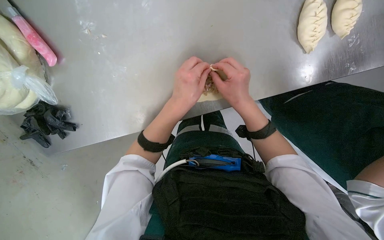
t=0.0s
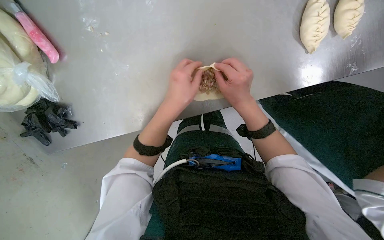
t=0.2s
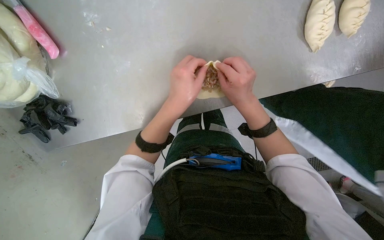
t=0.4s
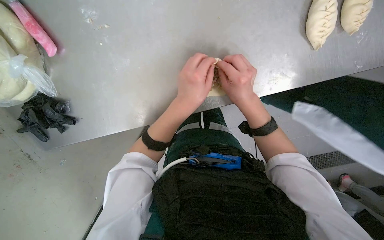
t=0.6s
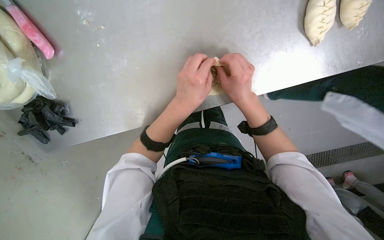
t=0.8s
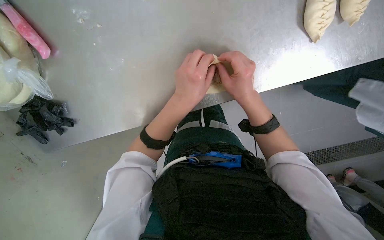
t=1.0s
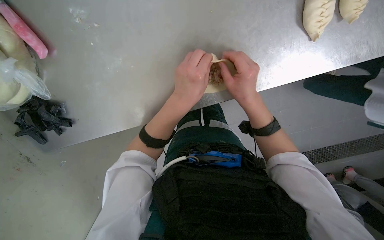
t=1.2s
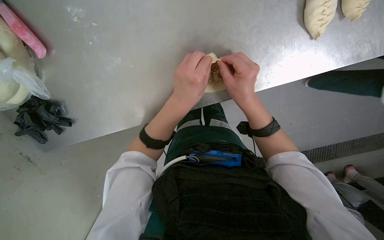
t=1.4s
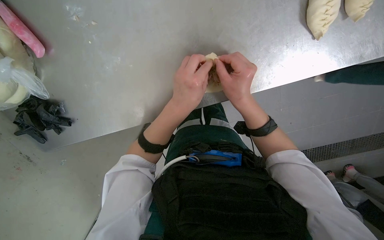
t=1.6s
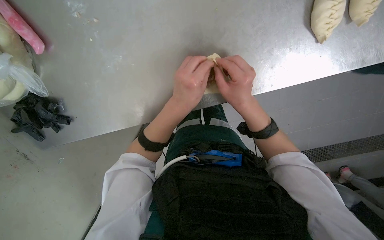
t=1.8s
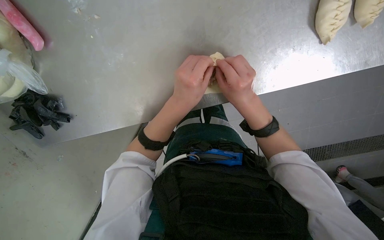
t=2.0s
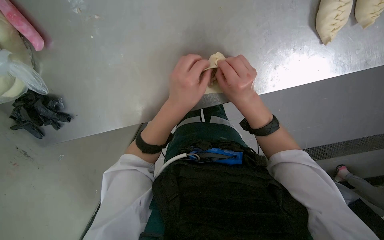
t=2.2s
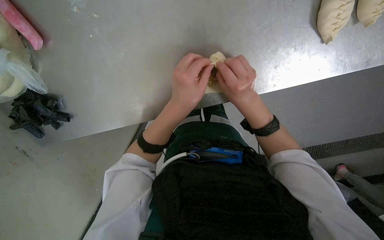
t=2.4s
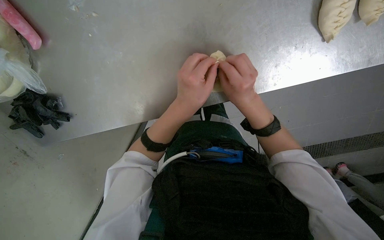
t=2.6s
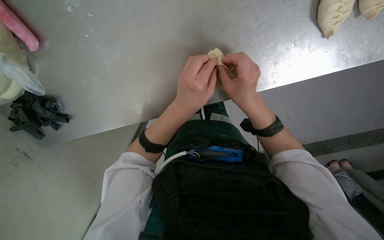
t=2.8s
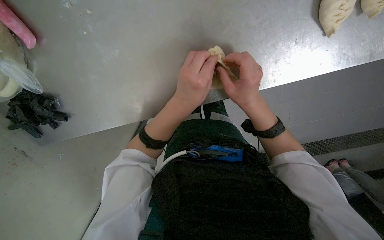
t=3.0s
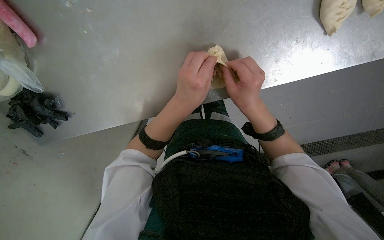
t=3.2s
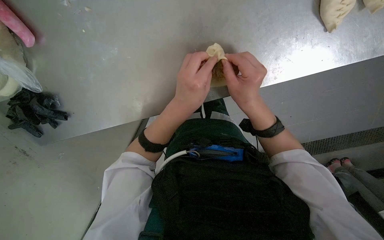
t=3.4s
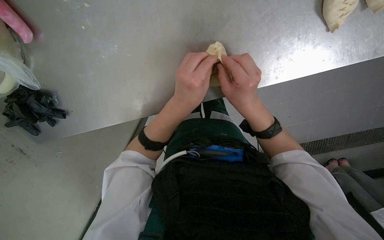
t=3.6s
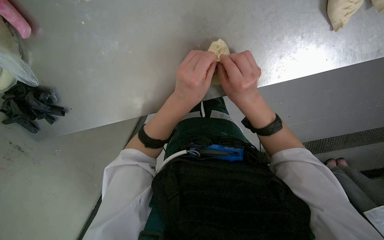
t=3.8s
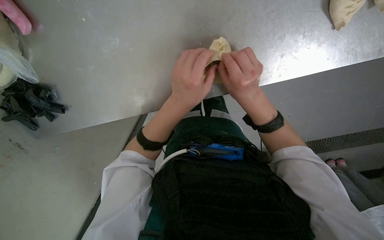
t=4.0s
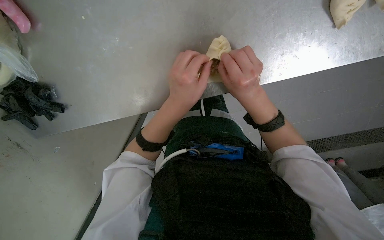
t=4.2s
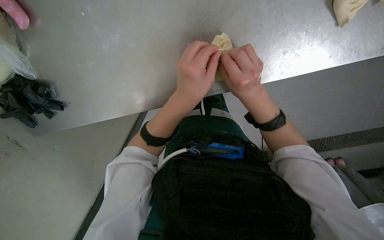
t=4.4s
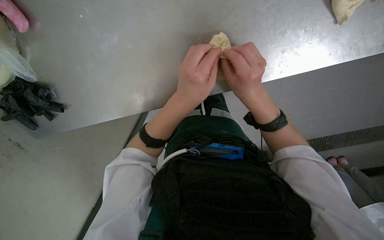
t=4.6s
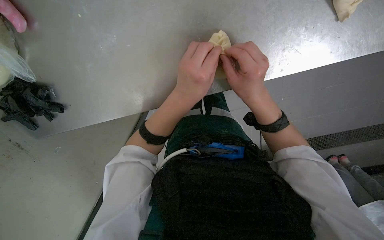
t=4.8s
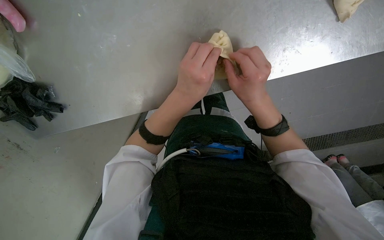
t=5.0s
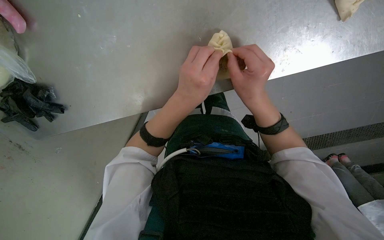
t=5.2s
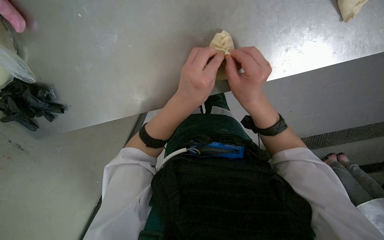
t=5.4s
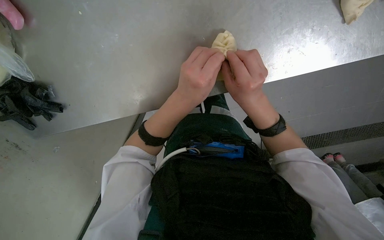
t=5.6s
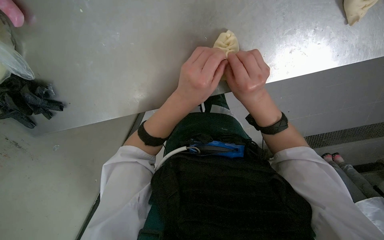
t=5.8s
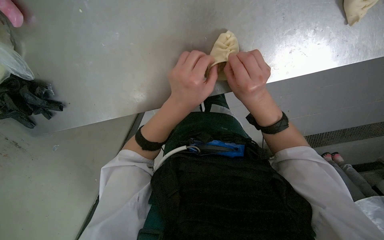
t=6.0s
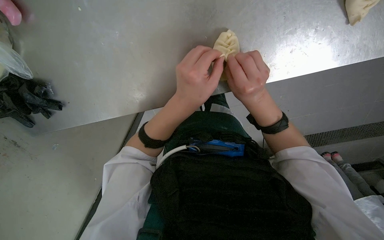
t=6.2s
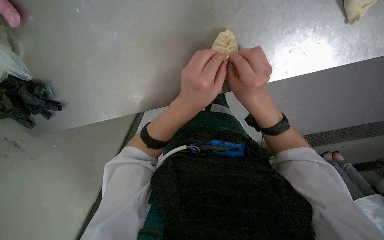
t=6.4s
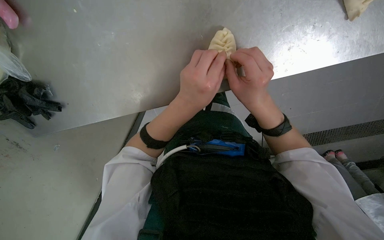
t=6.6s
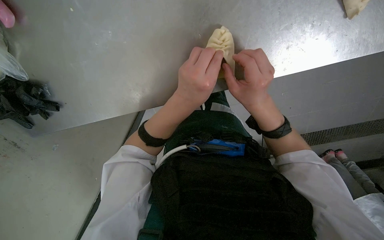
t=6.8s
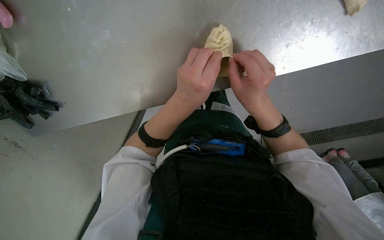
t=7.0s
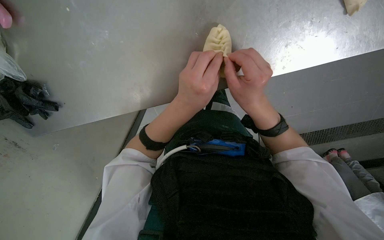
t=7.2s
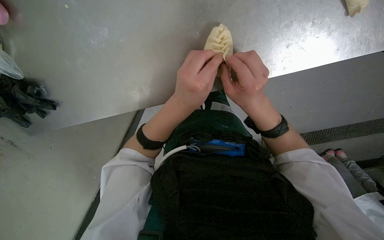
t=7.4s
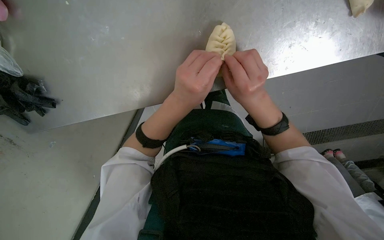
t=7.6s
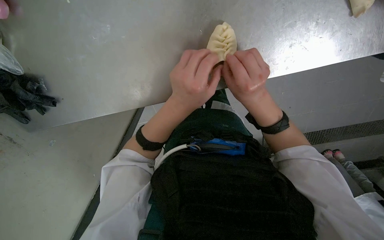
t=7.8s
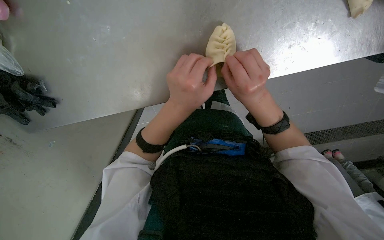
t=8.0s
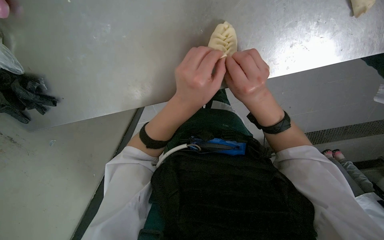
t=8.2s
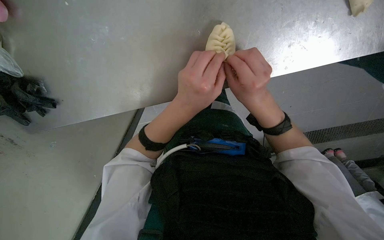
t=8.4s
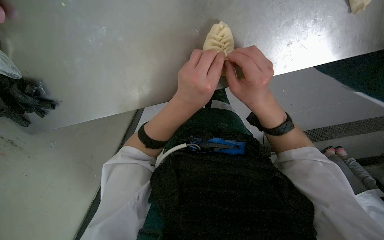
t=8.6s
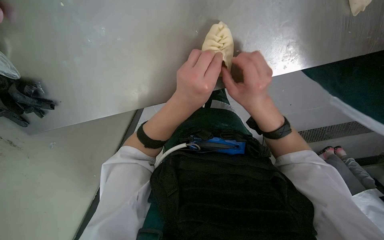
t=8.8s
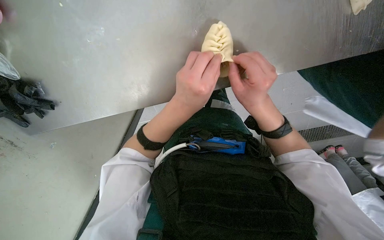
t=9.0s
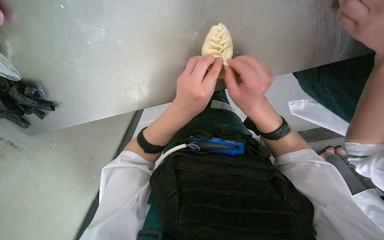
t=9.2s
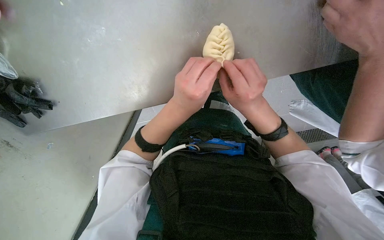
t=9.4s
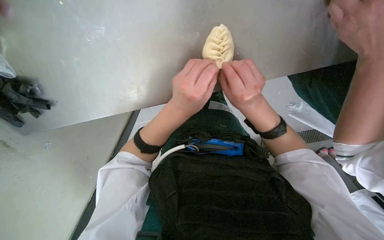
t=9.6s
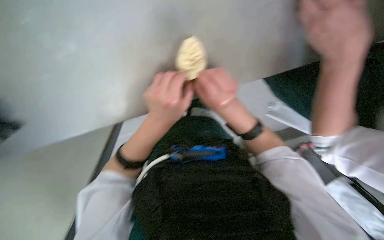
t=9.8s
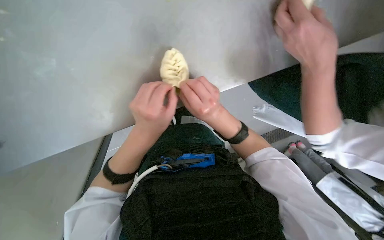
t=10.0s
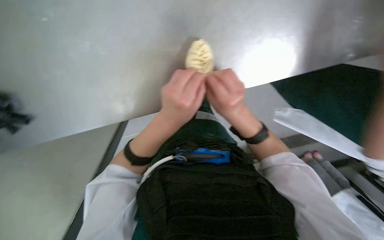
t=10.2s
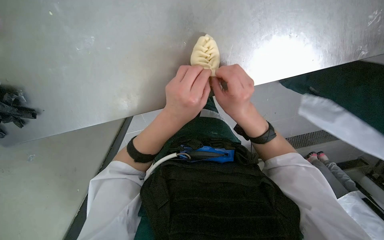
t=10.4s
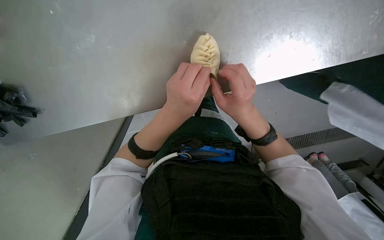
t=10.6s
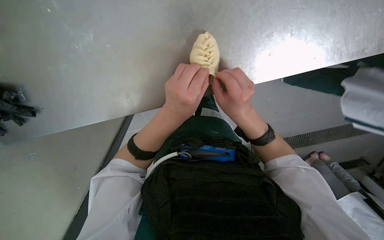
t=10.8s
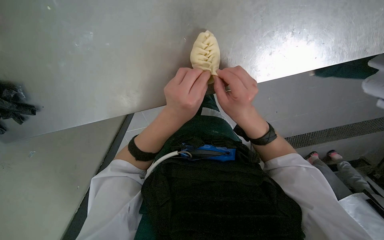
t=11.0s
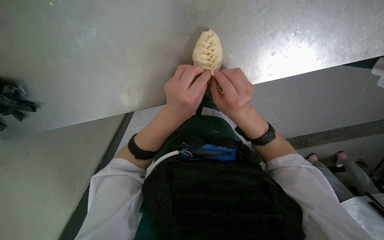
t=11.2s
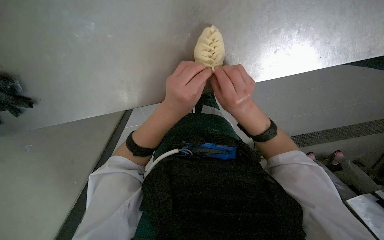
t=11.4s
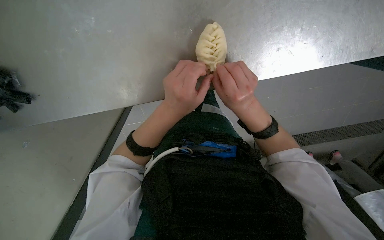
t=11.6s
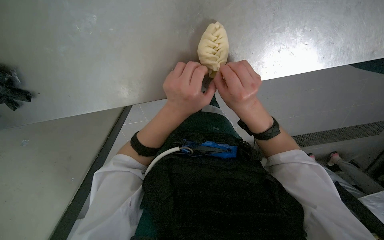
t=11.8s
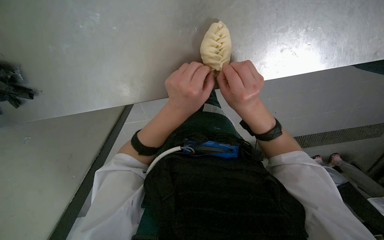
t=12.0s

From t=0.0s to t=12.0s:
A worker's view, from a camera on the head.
Job: preparing food.
The whole recording: Sealing meat-filled dumplings. The worker continues sealing meat-filled dough circles, pinching the edges to form a braided pattern.
From t=0.0s to t=9.0s: The hands make small movements and keep their place.
From t=9.0s to t=10.4s: The right hand moves about 10 cm farther from the camera and comes back.
From t=10.4s to t=12.0s: The hands work in one place, with small movements.

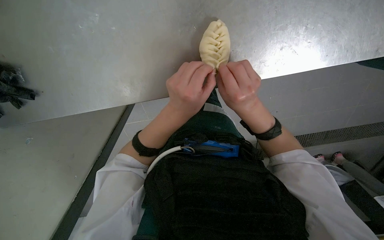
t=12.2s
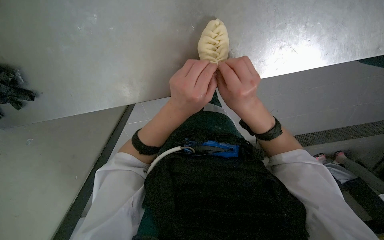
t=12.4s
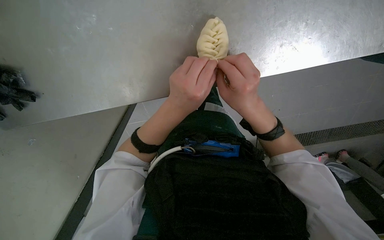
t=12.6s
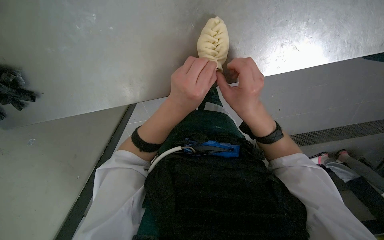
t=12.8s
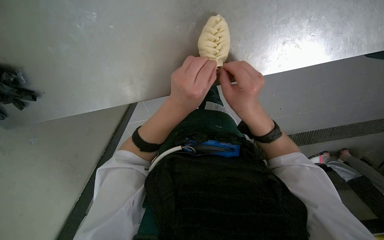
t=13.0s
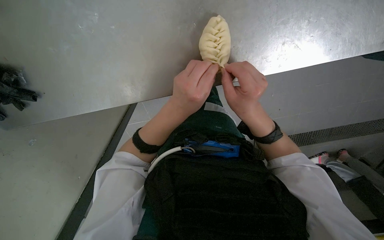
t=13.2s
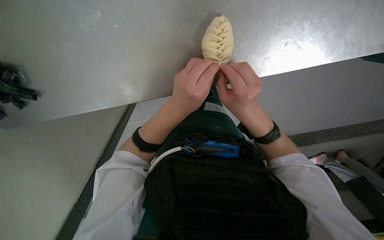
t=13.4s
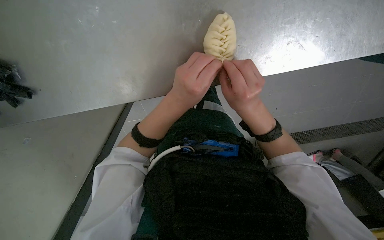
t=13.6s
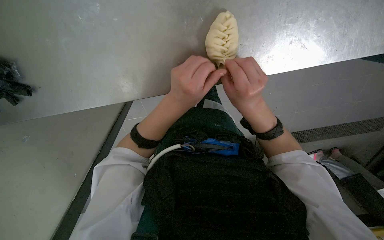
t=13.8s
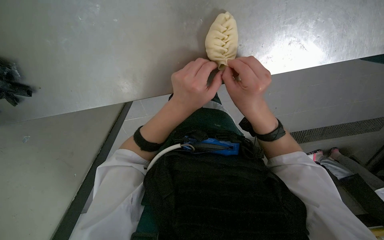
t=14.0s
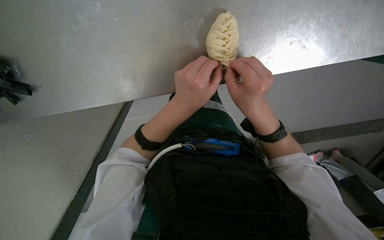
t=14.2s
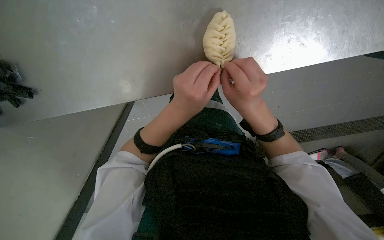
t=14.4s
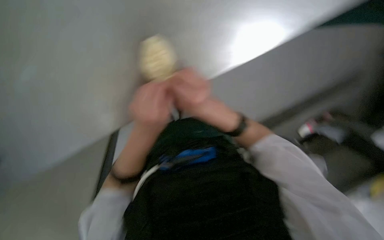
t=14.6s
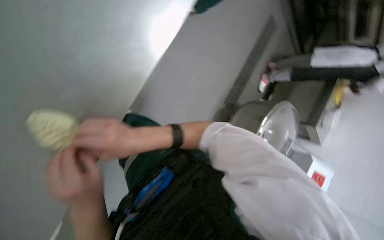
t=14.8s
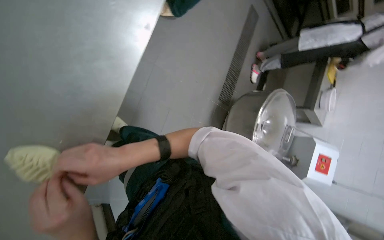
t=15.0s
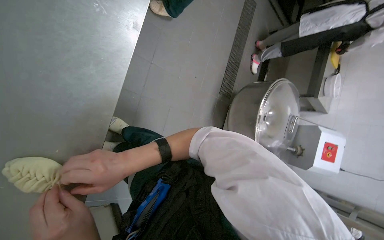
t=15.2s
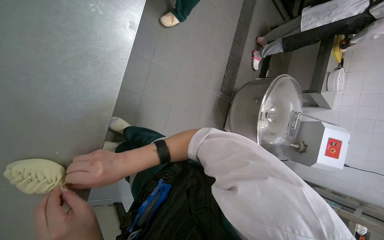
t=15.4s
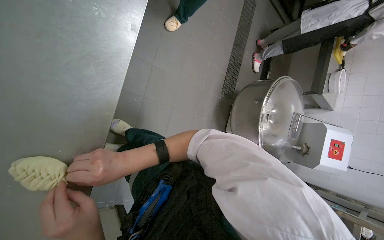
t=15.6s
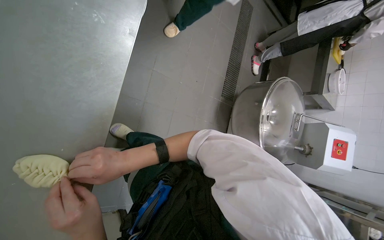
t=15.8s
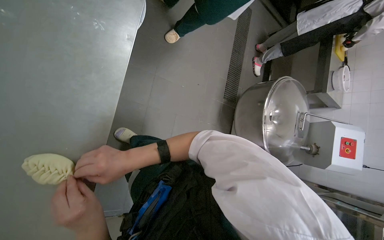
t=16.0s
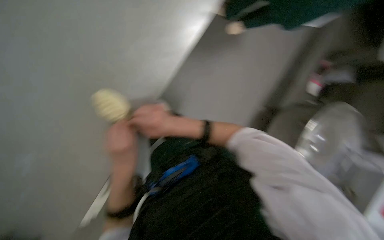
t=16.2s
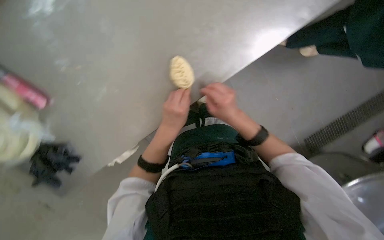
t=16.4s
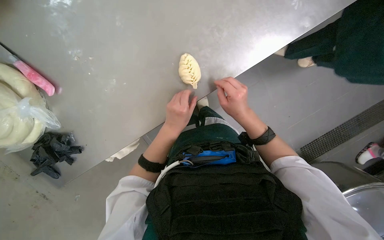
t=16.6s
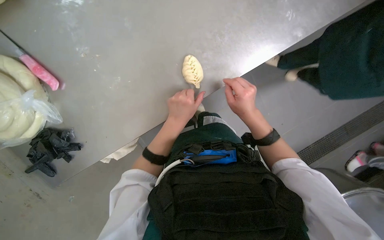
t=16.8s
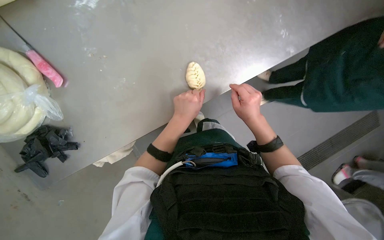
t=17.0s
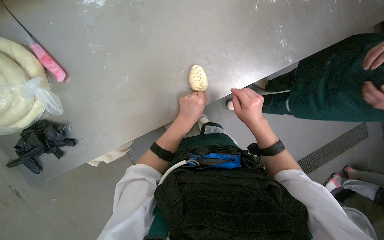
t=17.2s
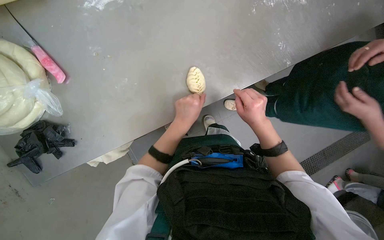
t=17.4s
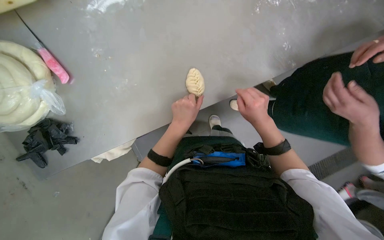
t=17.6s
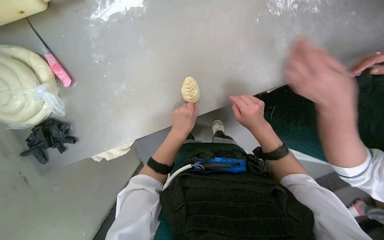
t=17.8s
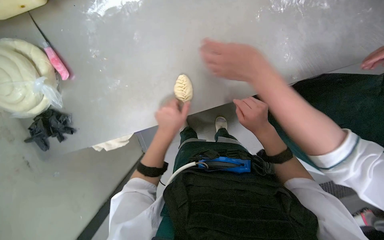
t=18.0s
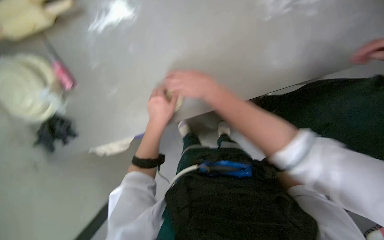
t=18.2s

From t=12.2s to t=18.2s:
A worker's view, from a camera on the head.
Job: preparing food.
The whole recording: Sealing meat-filled dumplings. The worker continues sealing meat-filled dough circles, pinching the edges to form a braided pattern.
From t=12.2s to t=13.8s: The hands stay close to where they were, moving slightly.
From t=13.8s to t=15.2s: The scene turns roughly 45 degrees counterclockwise in the picture.
From t=15.2s to t=16.6s: The wearer looks some 45 degrees further to the left.

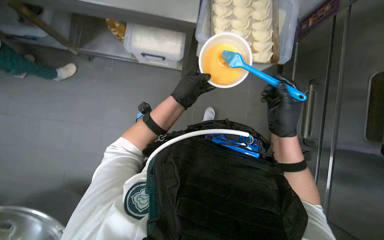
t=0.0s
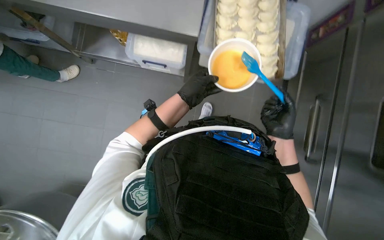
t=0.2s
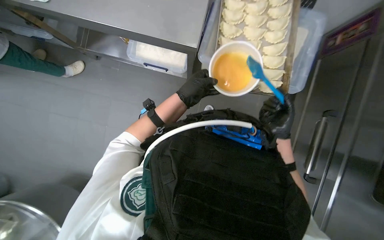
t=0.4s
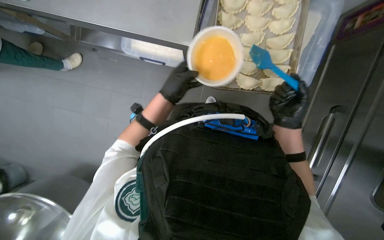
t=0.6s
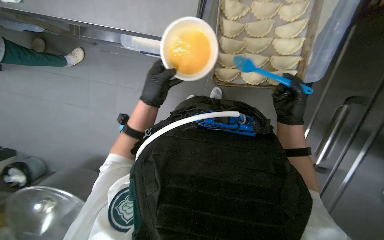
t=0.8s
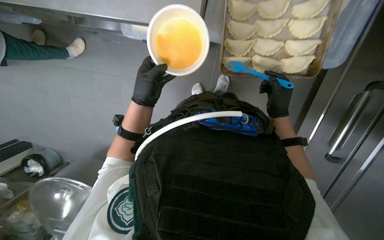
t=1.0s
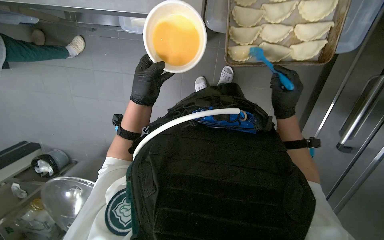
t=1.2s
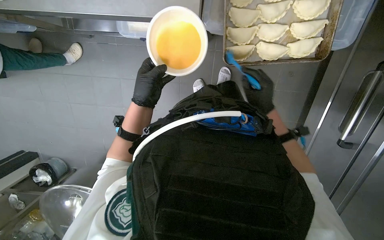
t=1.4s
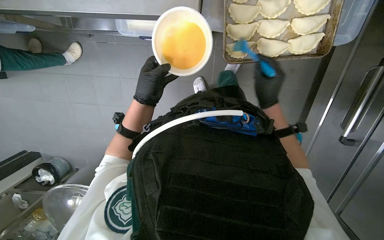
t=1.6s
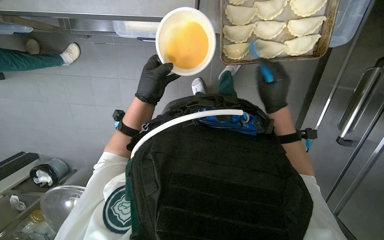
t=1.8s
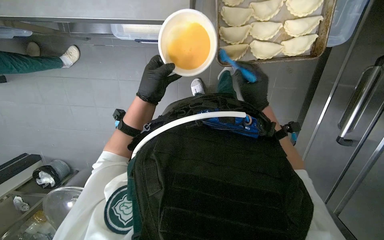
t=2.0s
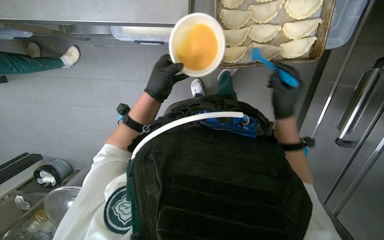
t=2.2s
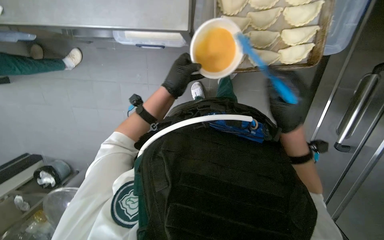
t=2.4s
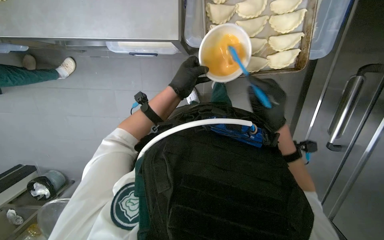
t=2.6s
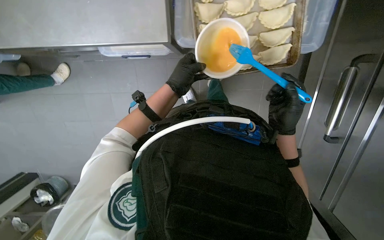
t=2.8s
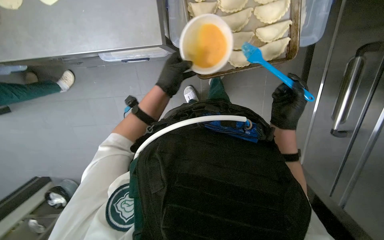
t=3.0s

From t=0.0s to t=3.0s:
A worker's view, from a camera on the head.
Job: preparing food.
The whole recording: Brushing egg wash on dumplings. The worker uses a brush to apply egg wash to the raw dumplings on a baking sheet.
From t=0.0s to t=1.6s: The camera is carried roughly 40 cm. The wearer looks some 20 degrees further downward.
From t=1.6s to t=3.0s: The left hand travels to the right by about 15 cm.
